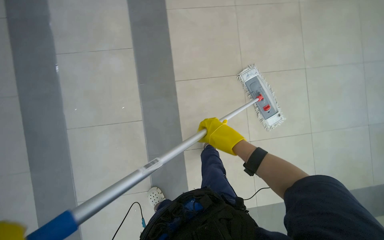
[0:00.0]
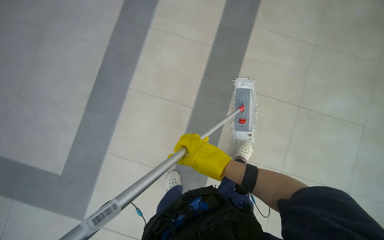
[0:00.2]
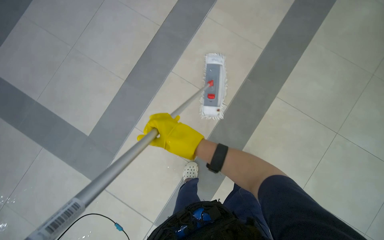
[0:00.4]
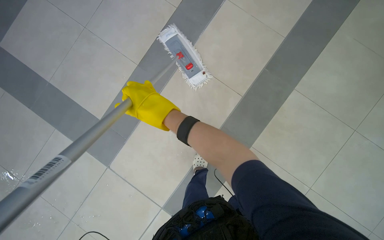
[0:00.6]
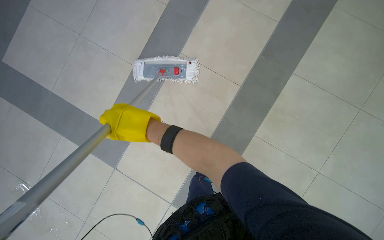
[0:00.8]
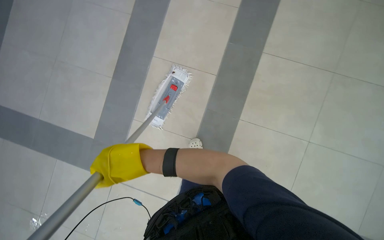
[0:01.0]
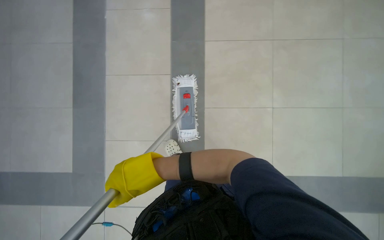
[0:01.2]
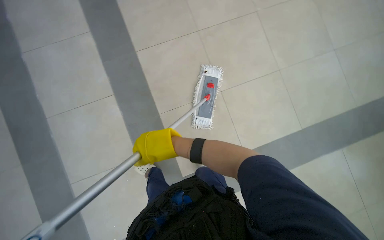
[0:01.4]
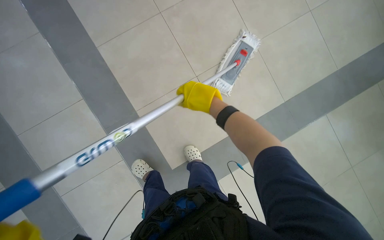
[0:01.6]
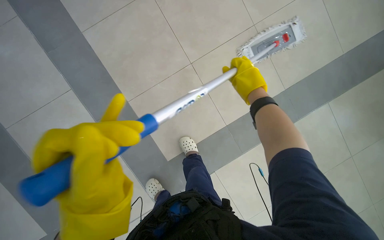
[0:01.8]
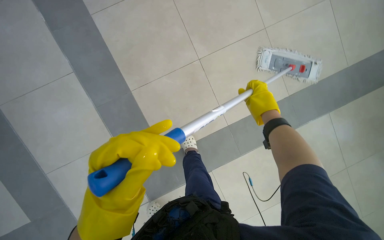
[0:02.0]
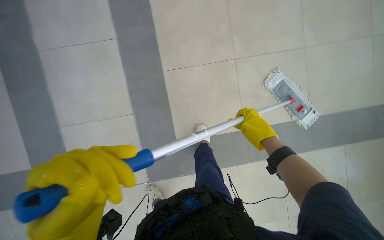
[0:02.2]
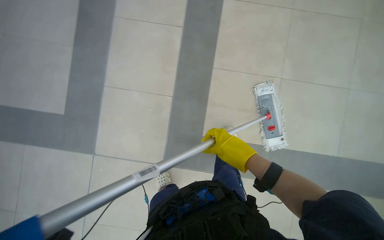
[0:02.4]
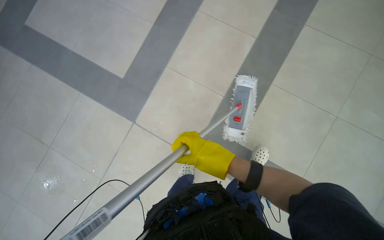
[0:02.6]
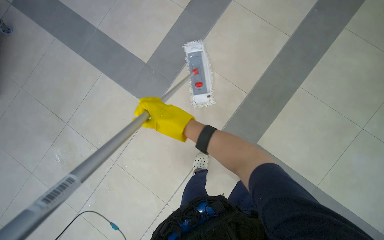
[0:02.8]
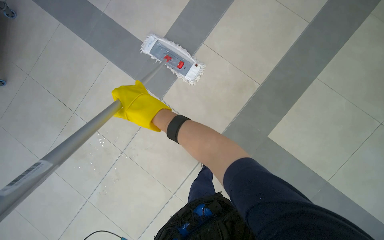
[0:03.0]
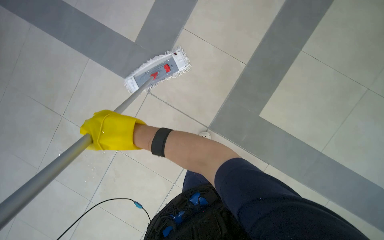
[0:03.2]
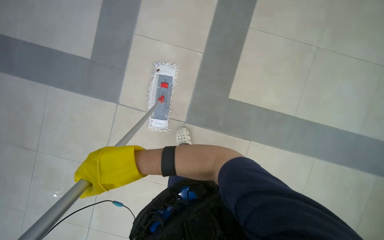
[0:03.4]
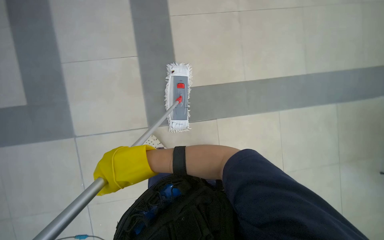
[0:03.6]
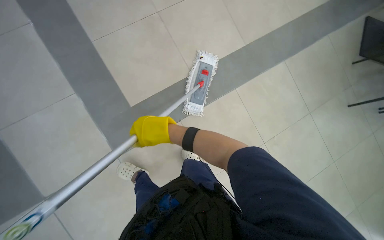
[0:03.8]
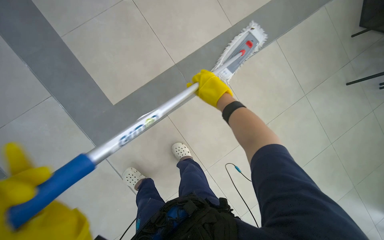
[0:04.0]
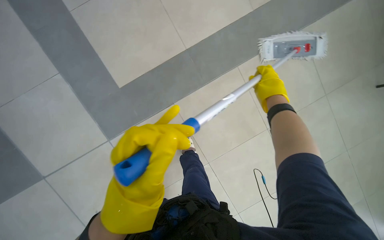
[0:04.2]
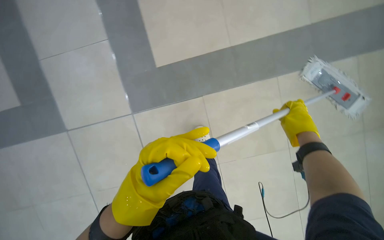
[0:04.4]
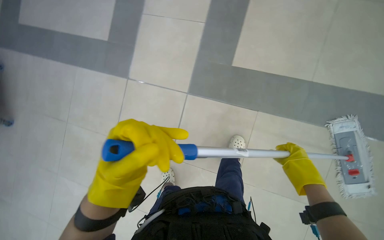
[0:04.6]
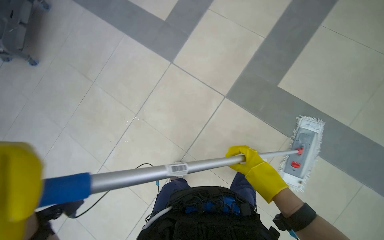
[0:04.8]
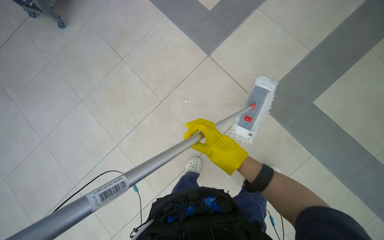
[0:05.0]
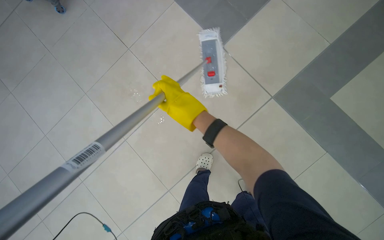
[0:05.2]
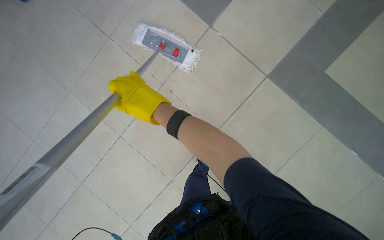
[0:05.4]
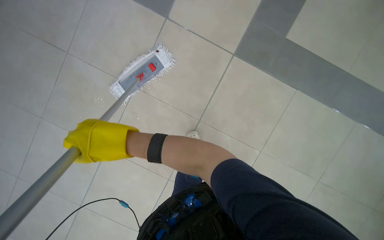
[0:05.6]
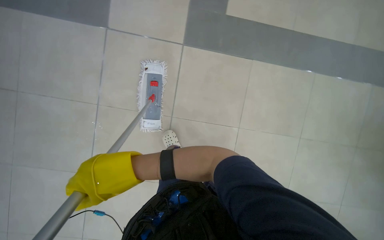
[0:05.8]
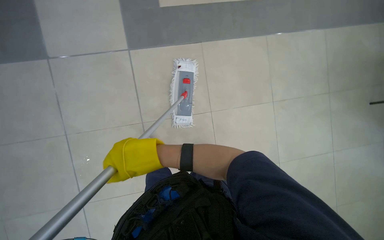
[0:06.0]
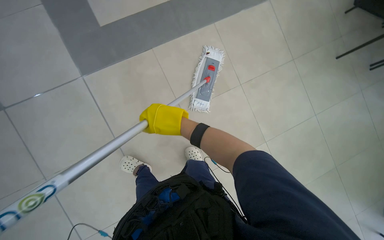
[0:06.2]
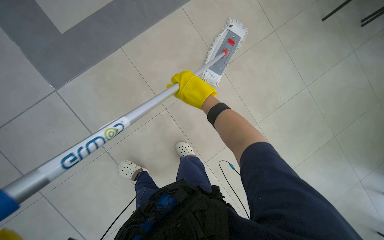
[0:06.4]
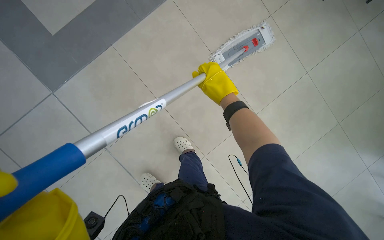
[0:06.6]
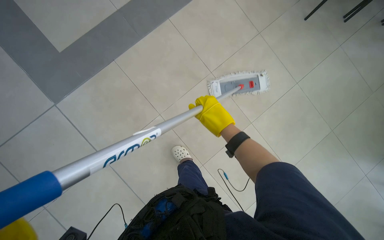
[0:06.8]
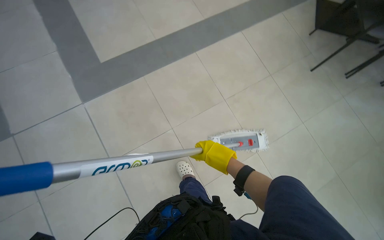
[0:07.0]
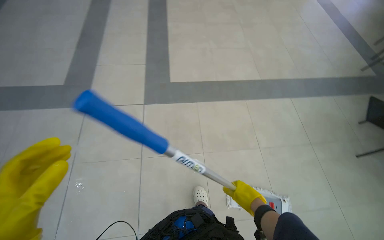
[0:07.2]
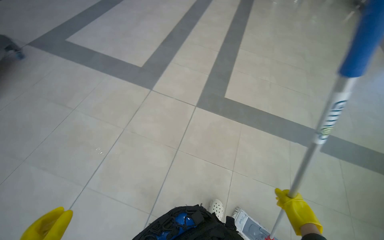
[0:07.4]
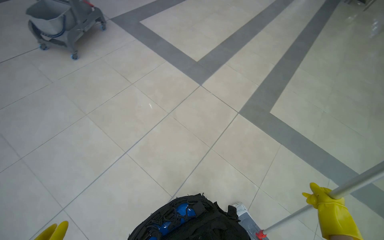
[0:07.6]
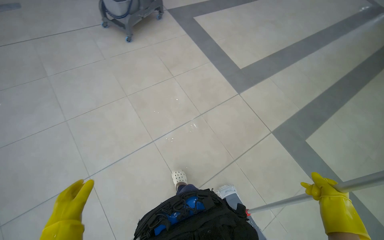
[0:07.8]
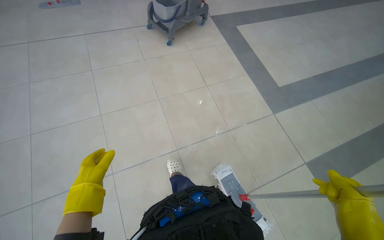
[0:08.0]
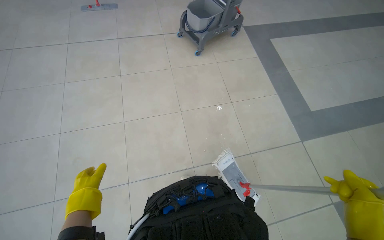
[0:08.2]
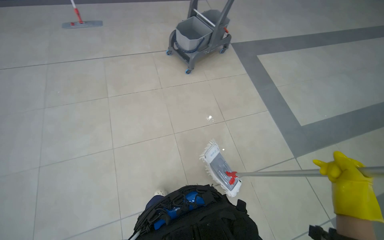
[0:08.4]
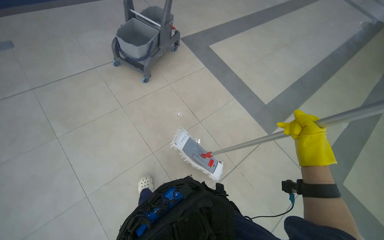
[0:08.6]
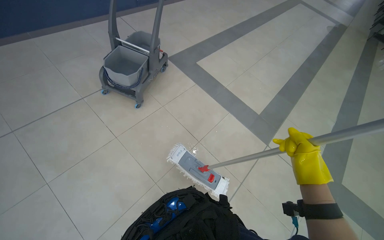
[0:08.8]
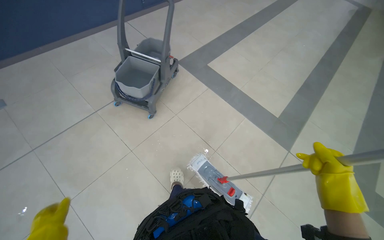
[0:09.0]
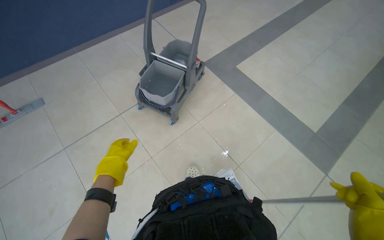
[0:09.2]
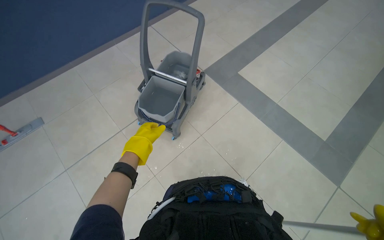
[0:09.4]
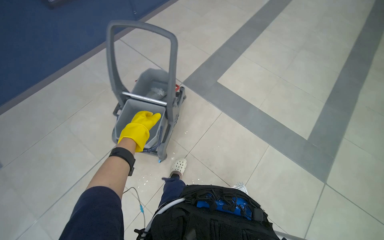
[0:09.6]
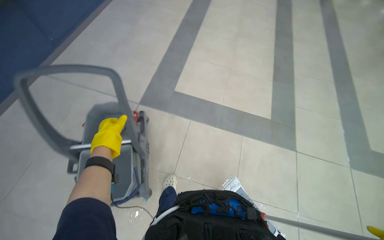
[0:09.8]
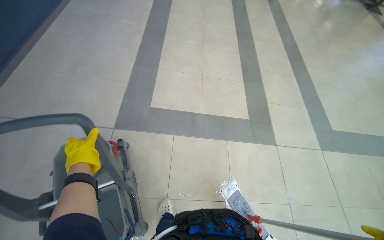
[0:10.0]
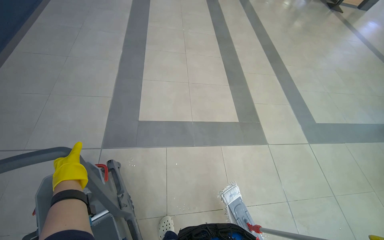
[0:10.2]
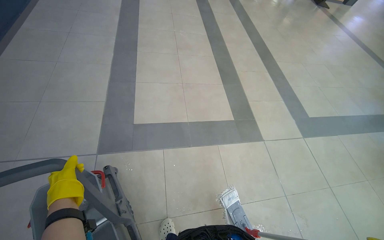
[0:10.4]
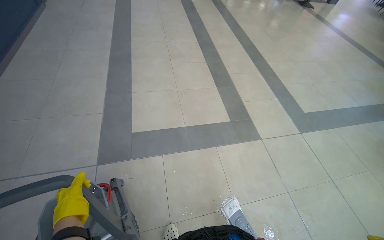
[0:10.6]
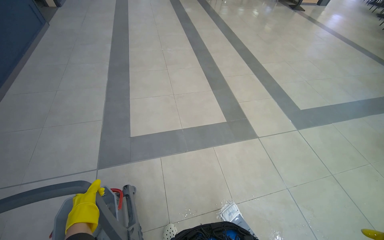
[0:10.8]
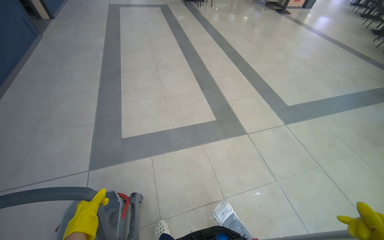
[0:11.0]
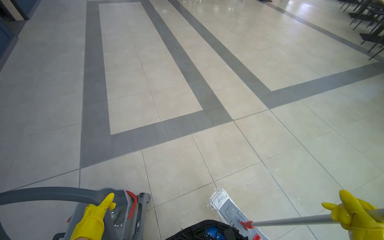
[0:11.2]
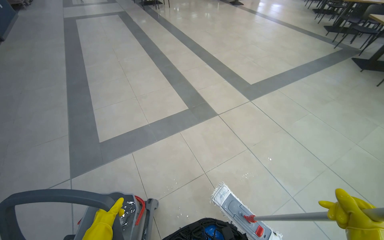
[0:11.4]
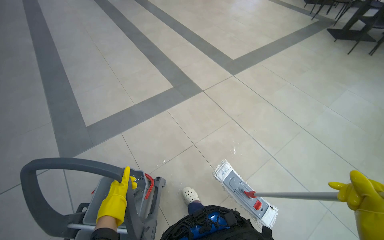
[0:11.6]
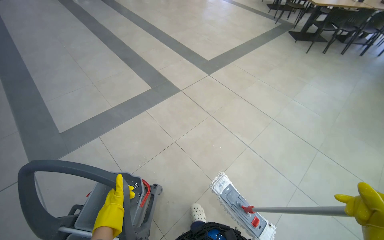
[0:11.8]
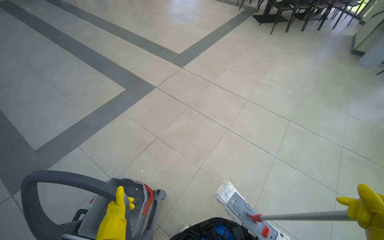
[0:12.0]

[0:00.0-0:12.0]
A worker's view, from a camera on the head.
Job: mopping floor.
The whole recording: Mopping floor. The worker mops the floor, including inside the elevator, and rinses the mop head in the bucket.
0:00.0 to 0:01.6: The camera travels about 1 m.
0:01.6 to 0:03.0: The camera travels about 40 cm. The wearer looks approximately 20 degrees further downward. The scene rotates clockwise by some 55 degrees.
0:03.0 to 0:04.4: The wearer looks approximately 25 degrees further to the left. The view tips downward by some 15 degrees. The right hand moves to the right, some 30 cm.
0:04.4 to 0:06.0: The view tips downward by some 15 degrees.
0:06.0 to 0:07.6: The head travels approximately 80 cm. The wearer looks some 95 degrees further to the left. The wearer looks some 20 degrees further upward.
0:07.6 to 0:09.0: The camera travels approximately 1 m.
0:09.0 to 0:10.4: The wearer moves approximately 90 cm. The wearer's head swings some 50 degrees to the right.
0:10.4 to 0:12.0: The wearer moves roughly 90 cm. The head rotates approximately 45 degrees to the right.

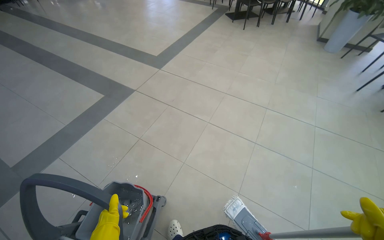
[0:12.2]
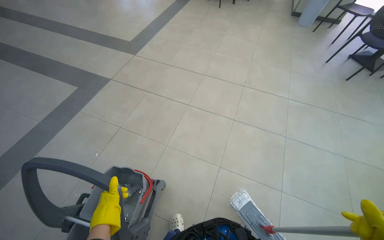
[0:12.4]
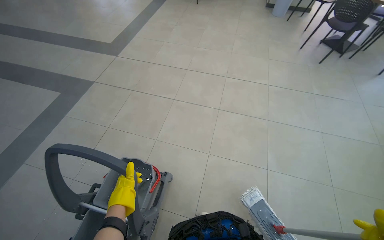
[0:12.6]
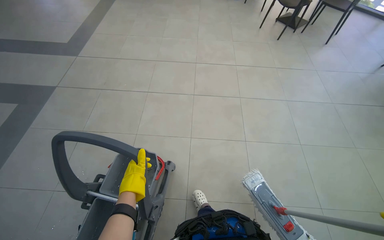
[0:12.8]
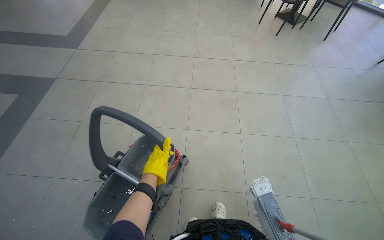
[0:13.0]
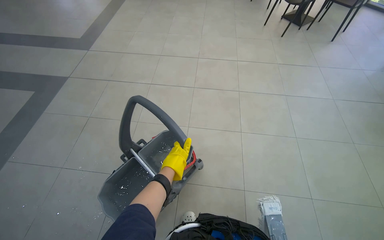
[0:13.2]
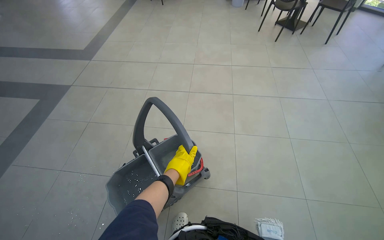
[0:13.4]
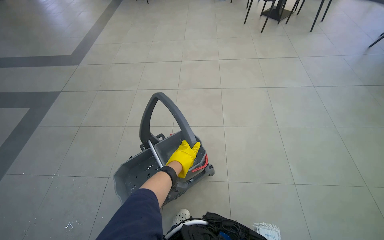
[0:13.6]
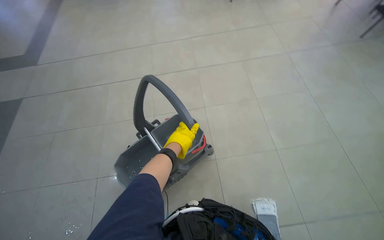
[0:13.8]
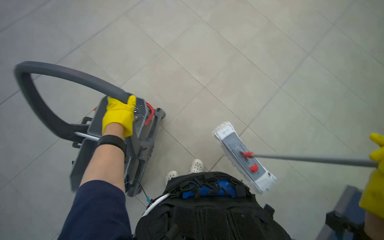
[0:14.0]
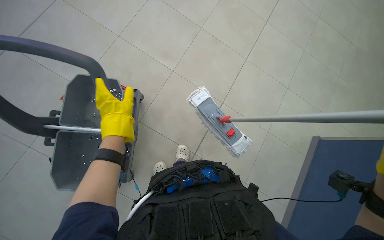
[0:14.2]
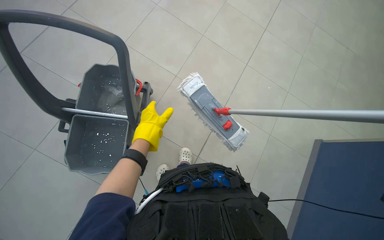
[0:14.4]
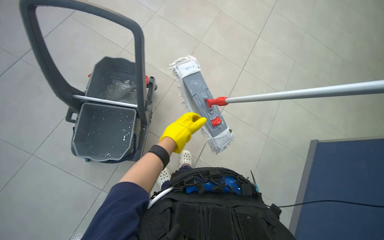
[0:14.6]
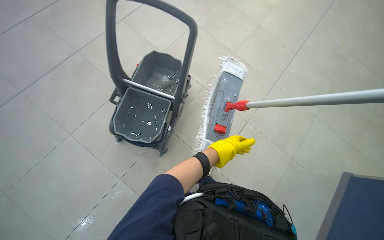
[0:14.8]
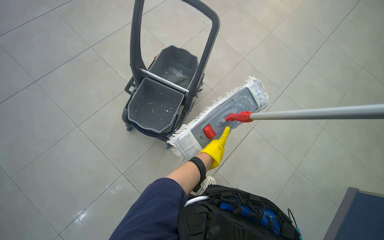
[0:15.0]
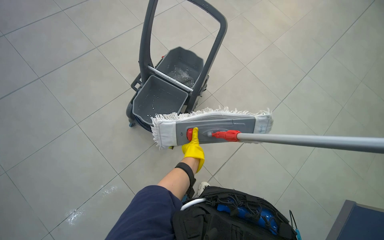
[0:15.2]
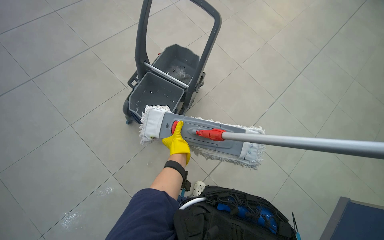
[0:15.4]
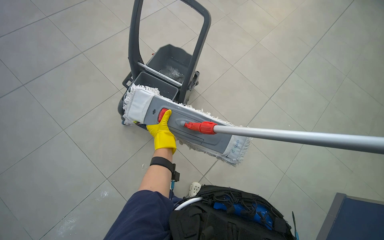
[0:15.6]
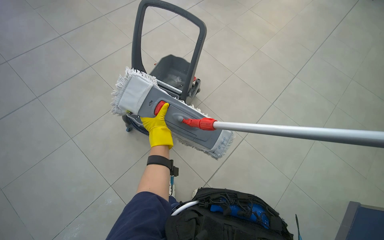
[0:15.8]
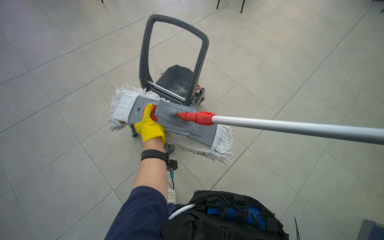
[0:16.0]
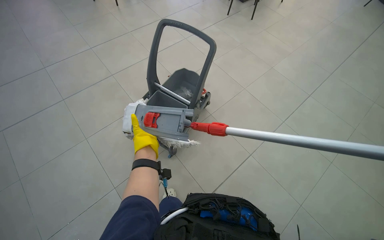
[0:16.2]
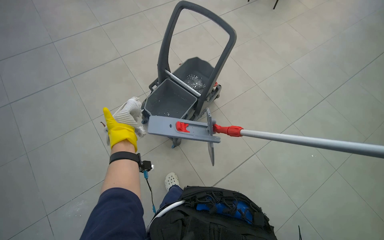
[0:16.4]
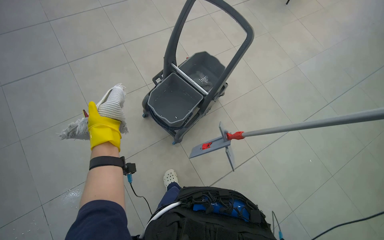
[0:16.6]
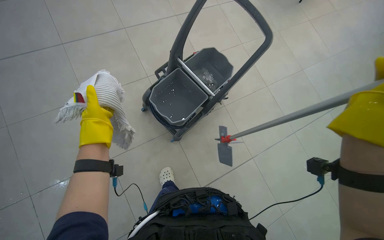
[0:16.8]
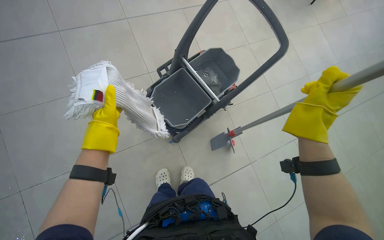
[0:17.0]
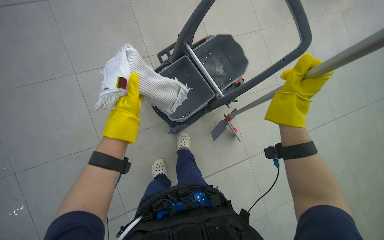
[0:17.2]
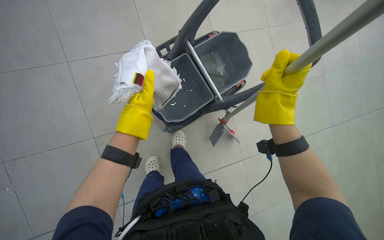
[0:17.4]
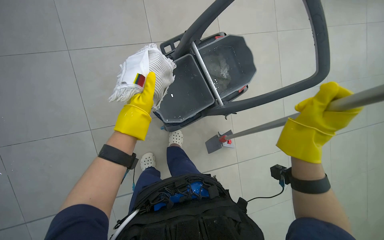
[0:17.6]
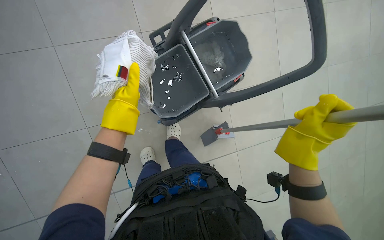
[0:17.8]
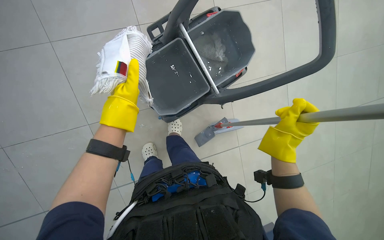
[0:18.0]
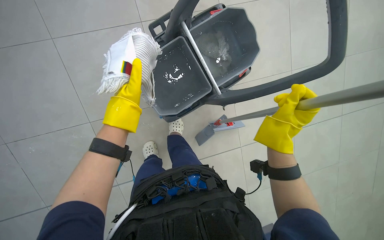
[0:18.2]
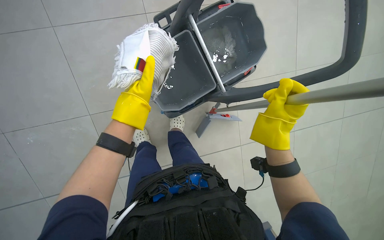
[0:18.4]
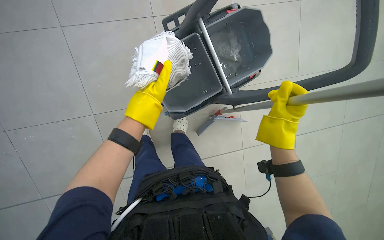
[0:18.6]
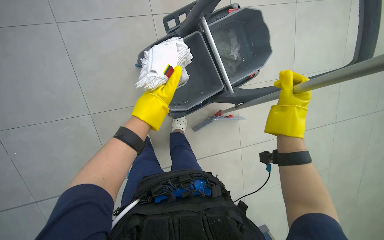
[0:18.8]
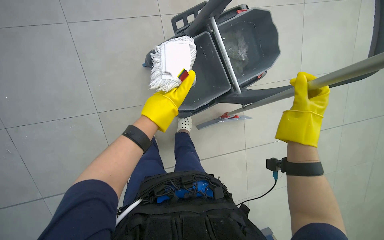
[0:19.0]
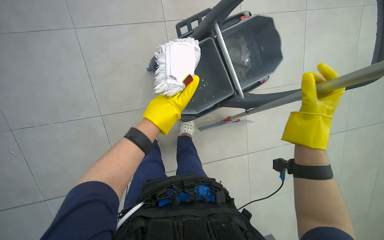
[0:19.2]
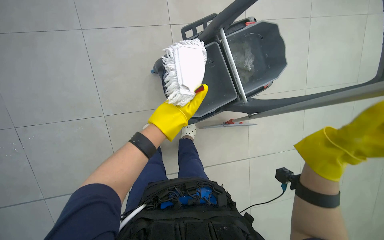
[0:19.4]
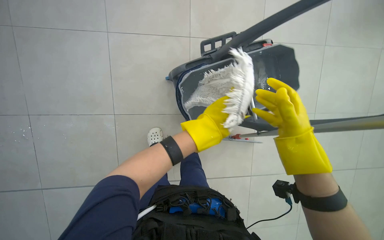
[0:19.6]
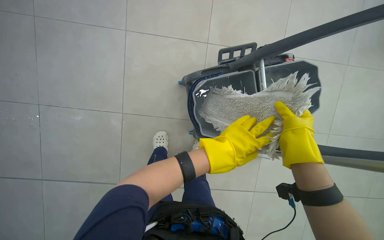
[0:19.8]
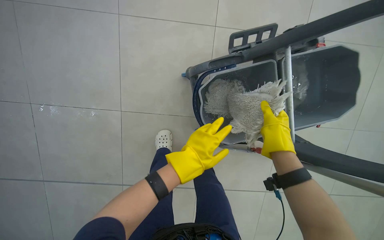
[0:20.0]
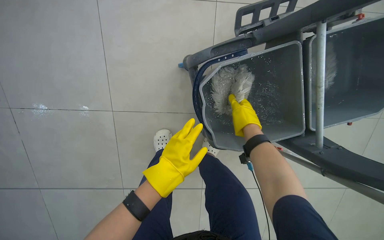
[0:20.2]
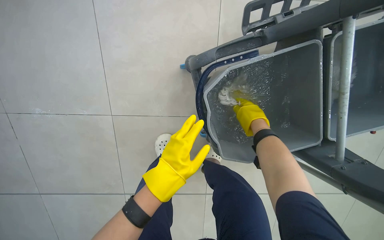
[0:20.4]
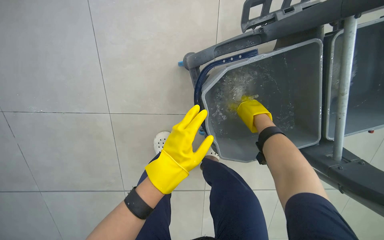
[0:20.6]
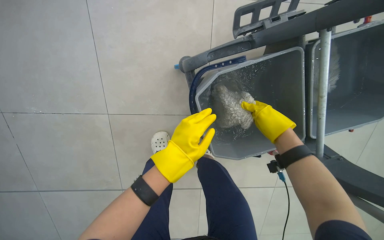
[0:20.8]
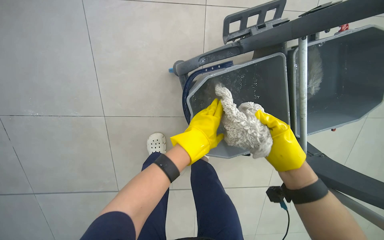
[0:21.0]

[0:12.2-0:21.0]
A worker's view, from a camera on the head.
Job: mopping floor.
The whole recording: Mopping floor. The worker mops the floor, including inside the elevator, and rinses the mop head in the bucket.
0:12.2 to 0:13.6: The wearer looks some 30 degrees further to the right.
0:15.2 to 0:16.6: The left hand moves to the left, about 35 cm.
0:16.6 to 0:18.0: The view tilts approximately 15 degrees downward. The left hand heads to the right, covering roughly 10 cm.
0:19.6 to 0:21.0: The left hand travels to the left and back again, about 10 cm each way, while the right hand moves farther from the camera, roughly 20 cm, and reaches approximately 10 cm to the left, then returns.
